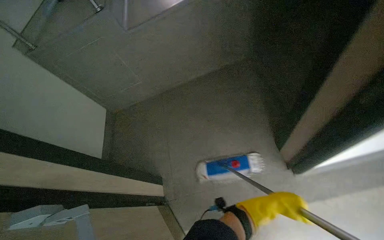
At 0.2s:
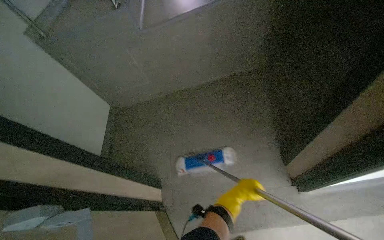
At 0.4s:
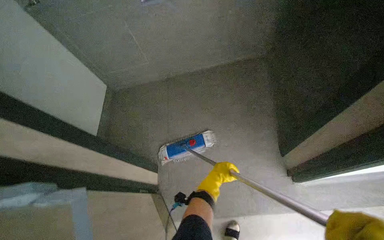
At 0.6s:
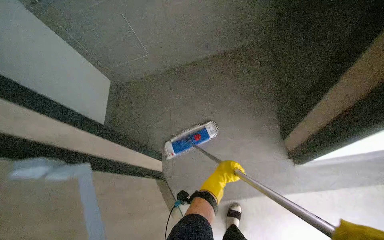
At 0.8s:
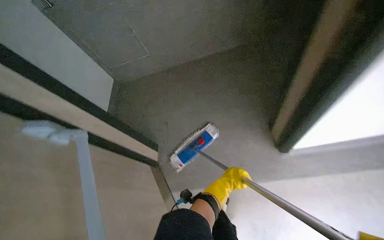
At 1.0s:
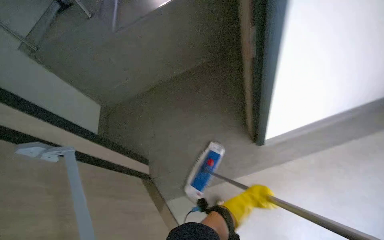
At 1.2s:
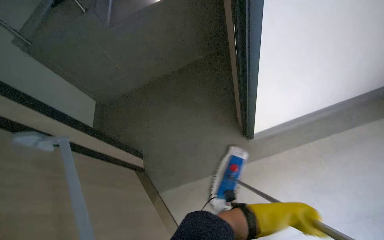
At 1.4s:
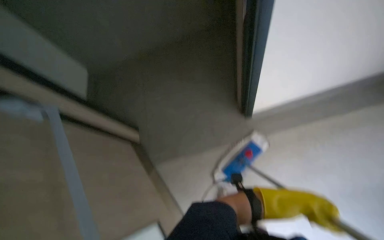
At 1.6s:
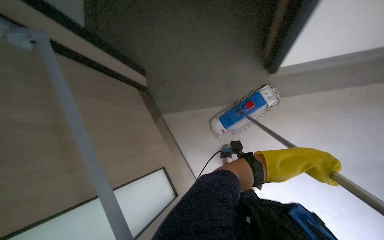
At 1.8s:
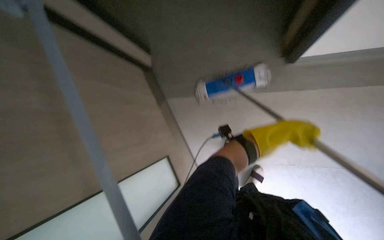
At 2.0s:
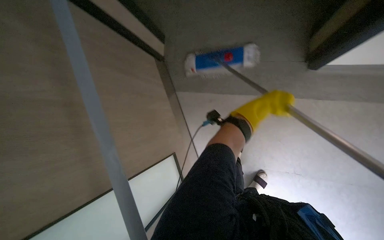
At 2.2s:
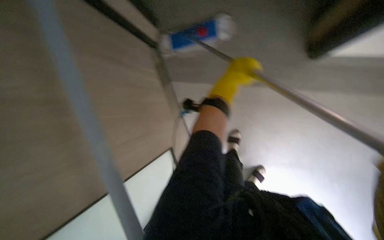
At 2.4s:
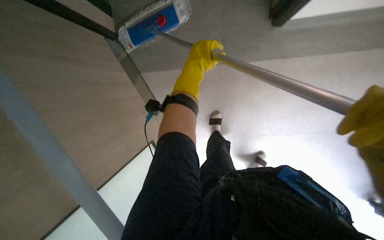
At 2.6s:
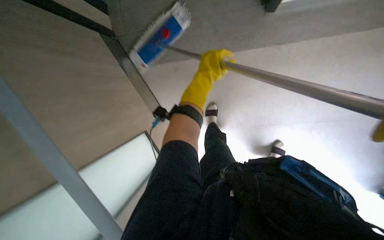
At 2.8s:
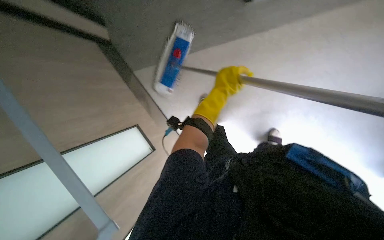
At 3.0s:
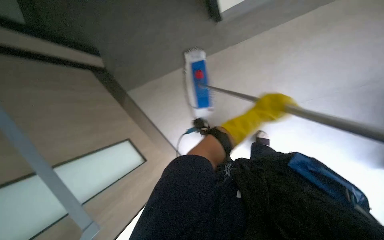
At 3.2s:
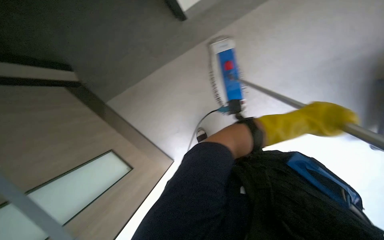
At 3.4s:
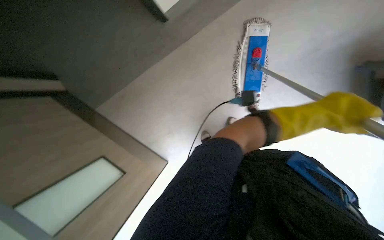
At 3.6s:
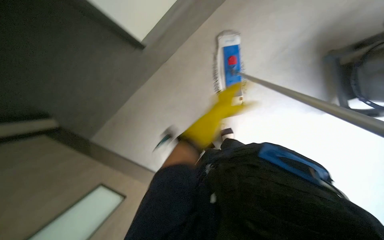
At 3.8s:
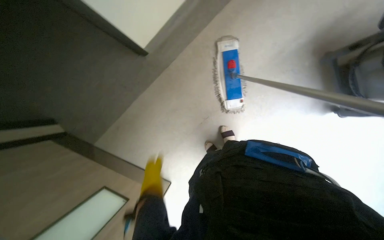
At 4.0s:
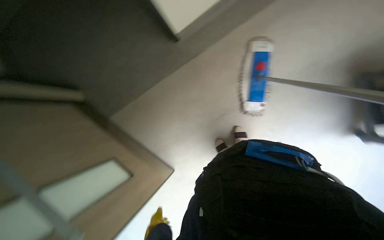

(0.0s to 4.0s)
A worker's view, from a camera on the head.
Job: mopping floor.
The whole recording: Mopping hallway and stairs. The worker mops the floor in the hallway and down the stairs.
1.4s - 2.6s: The view tilts some 30 degrees downward.
2.6s - 4.0s: The view tips upward by approximately 20 degrees.

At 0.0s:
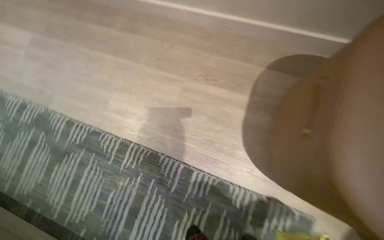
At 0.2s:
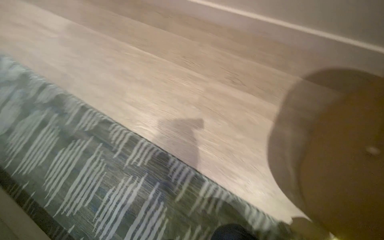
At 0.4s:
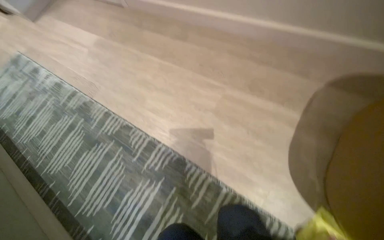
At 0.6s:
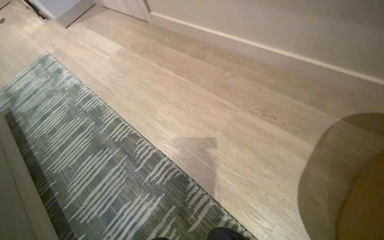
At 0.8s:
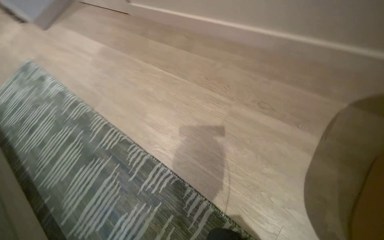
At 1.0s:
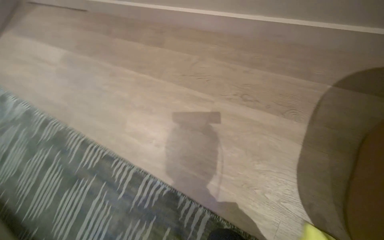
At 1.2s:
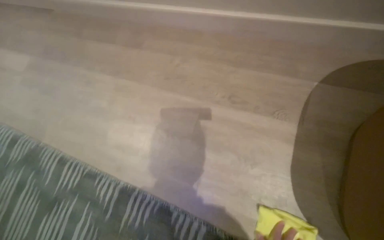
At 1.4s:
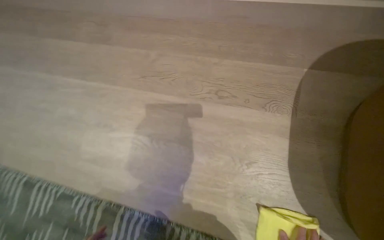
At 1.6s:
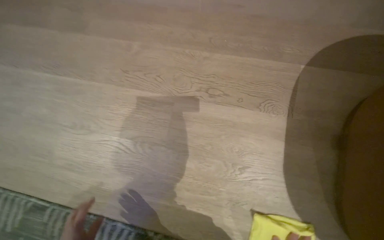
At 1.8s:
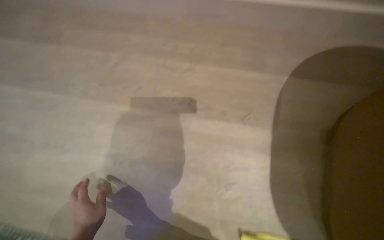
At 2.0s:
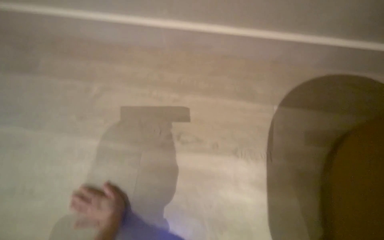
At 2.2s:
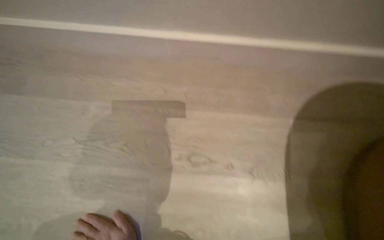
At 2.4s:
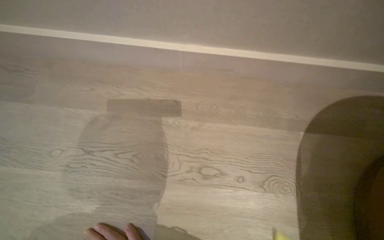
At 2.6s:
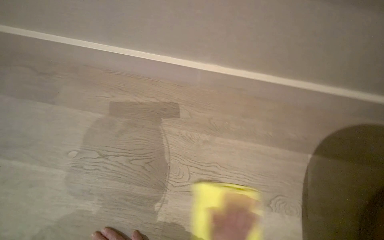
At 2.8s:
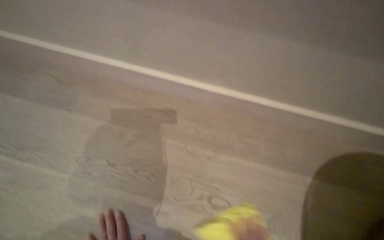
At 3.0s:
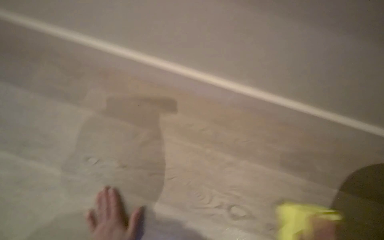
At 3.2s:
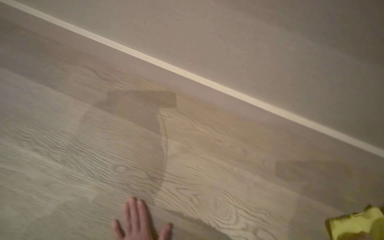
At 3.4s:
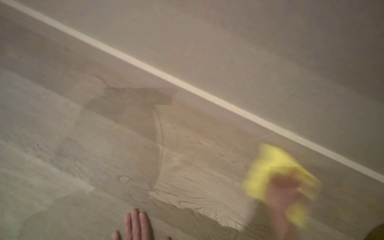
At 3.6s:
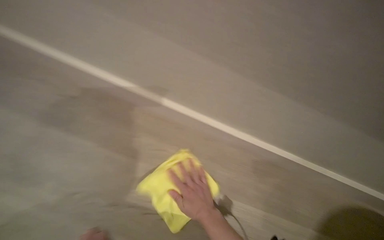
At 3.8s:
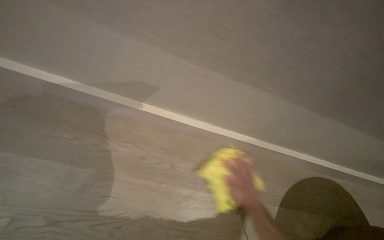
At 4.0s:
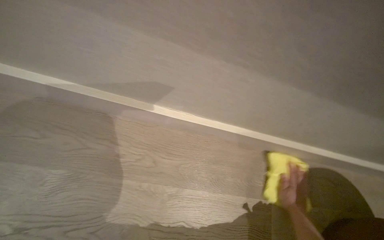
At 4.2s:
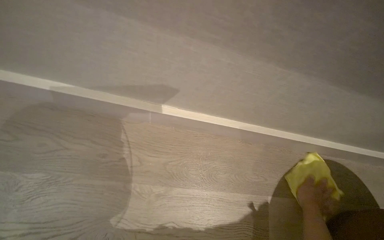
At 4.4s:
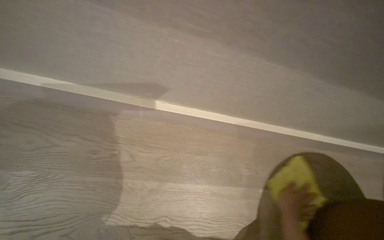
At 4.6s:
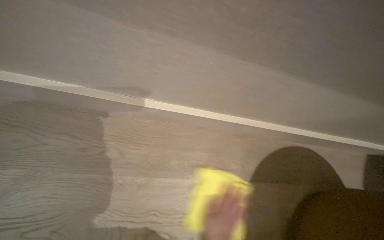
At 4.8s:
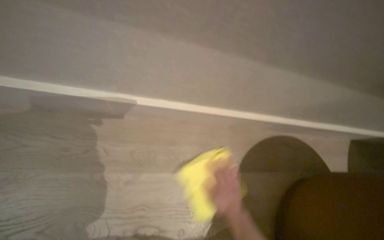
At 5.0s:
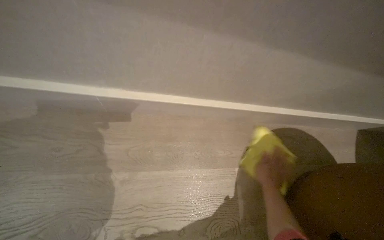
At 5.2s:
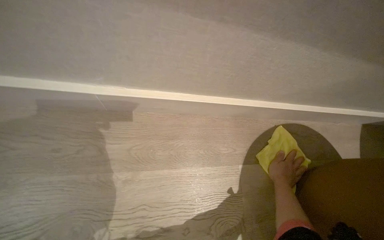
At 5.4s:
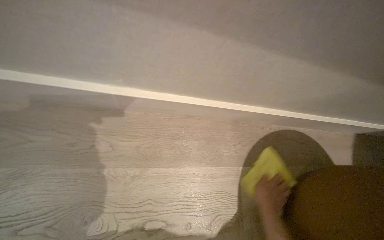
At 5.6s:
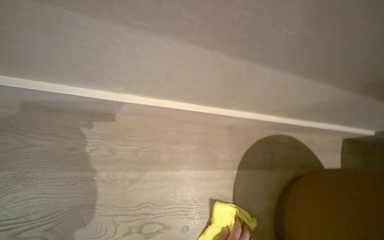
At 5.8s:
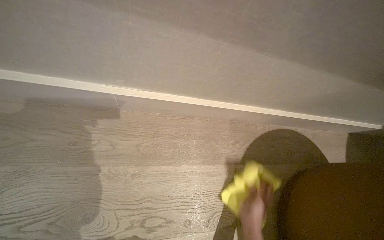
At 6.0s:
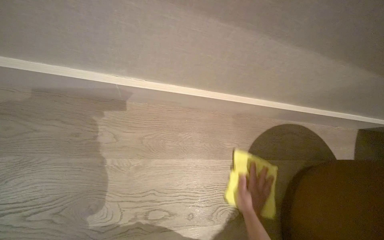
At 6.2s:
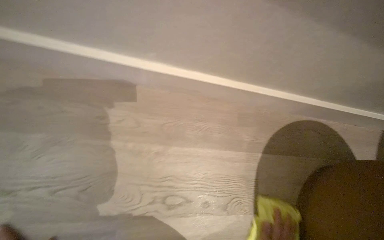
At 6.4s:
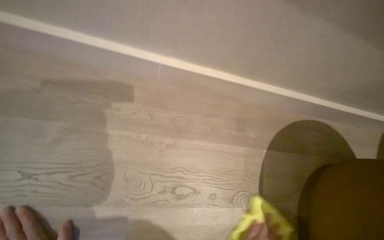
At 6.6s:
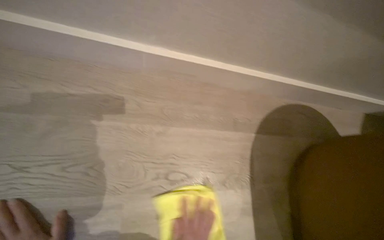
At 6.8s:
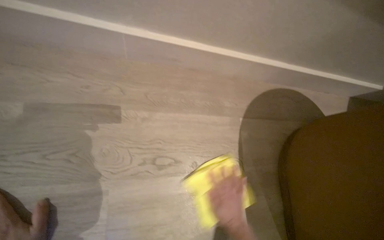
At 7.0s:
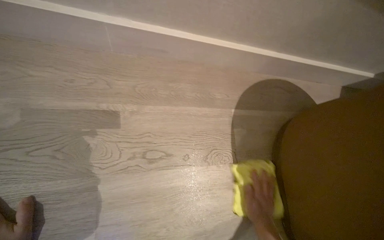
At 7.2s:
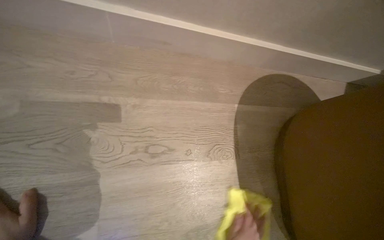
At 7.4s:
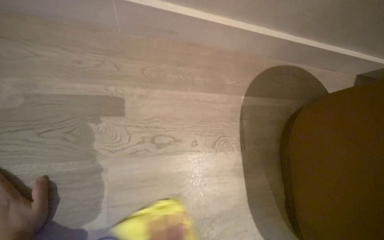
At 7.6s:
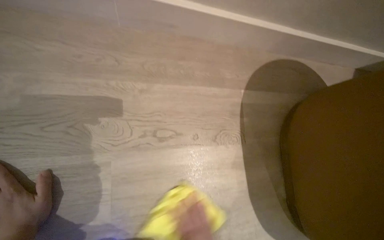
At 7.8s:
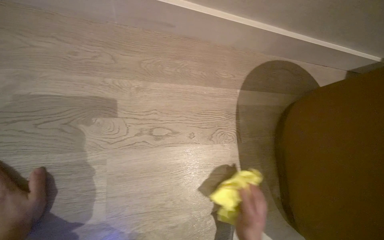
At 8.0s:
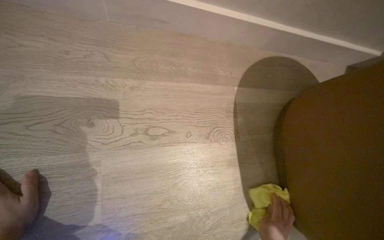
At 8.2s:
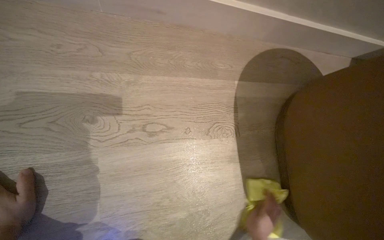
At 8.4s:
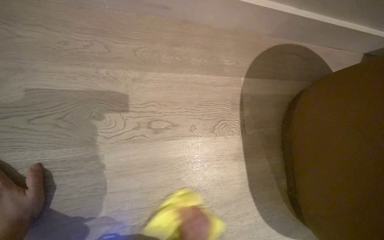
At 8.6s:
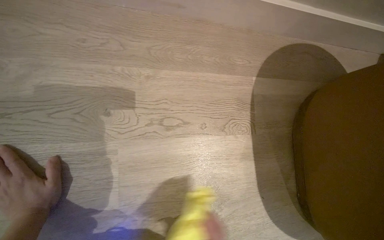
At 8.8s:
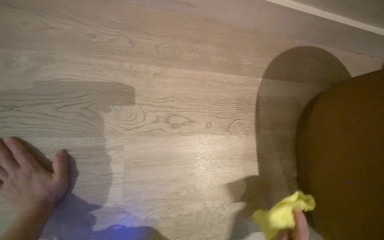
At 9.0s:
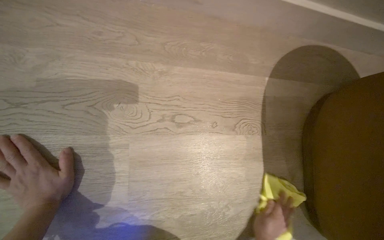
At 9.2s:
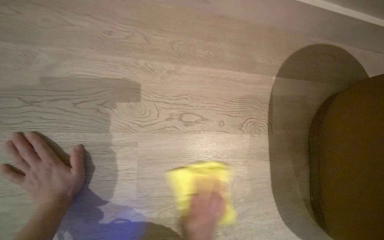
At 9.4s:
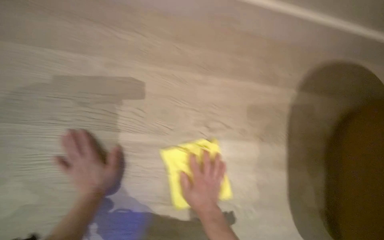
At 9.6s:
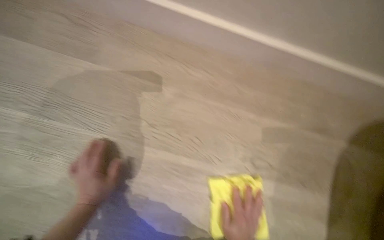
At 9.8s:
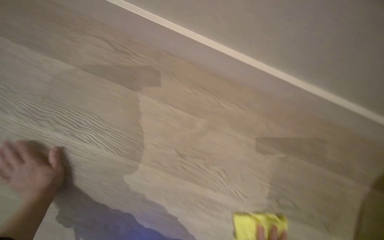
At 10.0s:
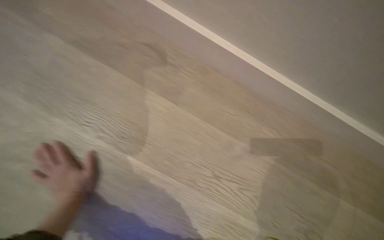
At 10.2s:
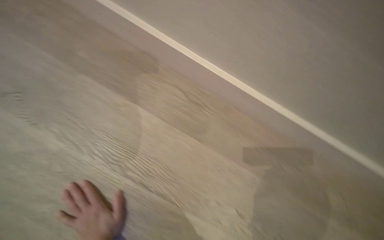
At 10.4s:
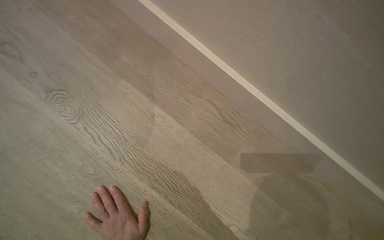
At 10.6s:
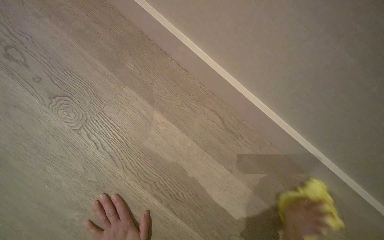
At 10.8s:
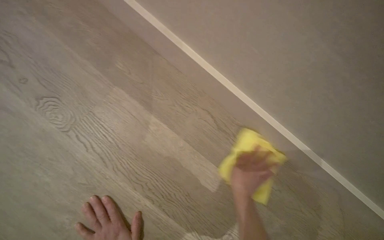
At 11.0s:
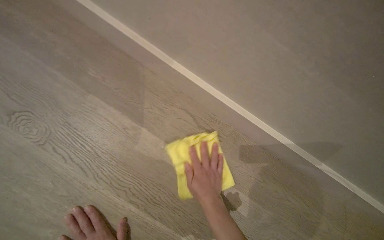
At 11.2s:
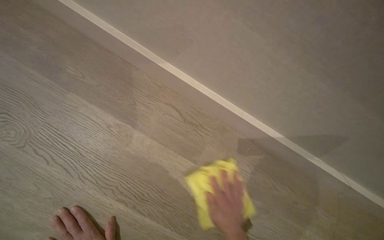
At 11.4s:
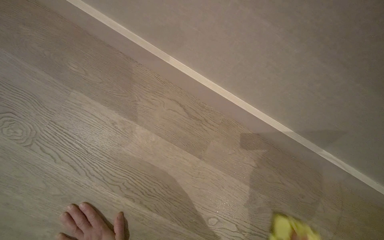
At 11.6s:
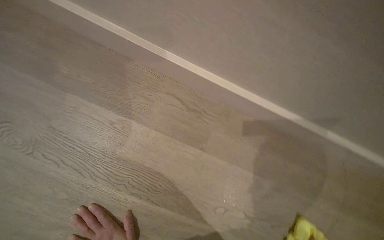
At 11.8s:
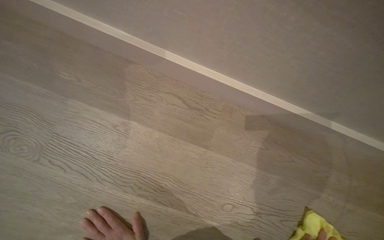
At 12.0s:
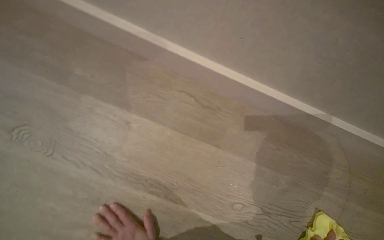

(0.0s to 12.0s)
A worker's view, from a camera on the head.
Job: mopping floor.
The whole recording: Wiping room floor. The worker kneels and wipes the room floor with a yellow cloth.
9.0s - 10.4s: The camera travels to the left, approximately 50 cm. The wearer looks some 15 degrees further upward. Everything in view rotates about 25 degrees clockwise.

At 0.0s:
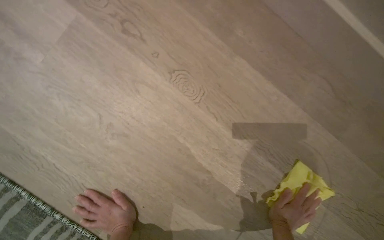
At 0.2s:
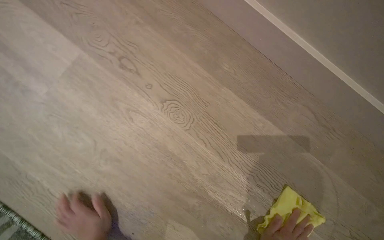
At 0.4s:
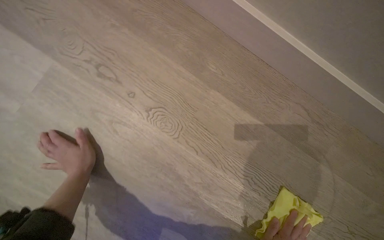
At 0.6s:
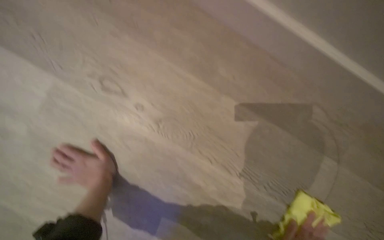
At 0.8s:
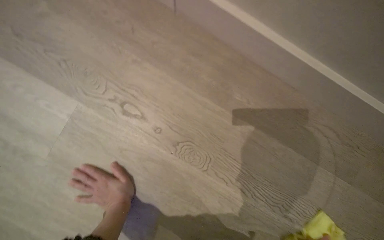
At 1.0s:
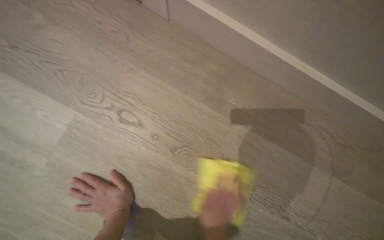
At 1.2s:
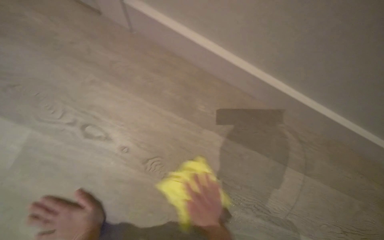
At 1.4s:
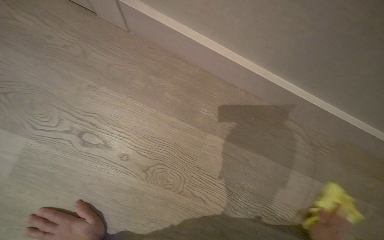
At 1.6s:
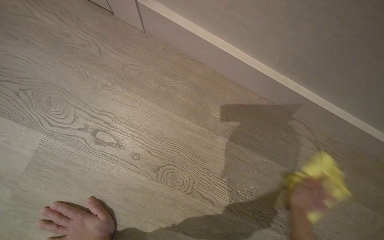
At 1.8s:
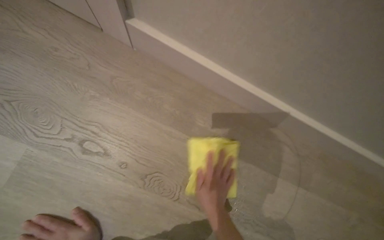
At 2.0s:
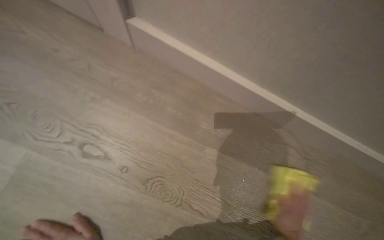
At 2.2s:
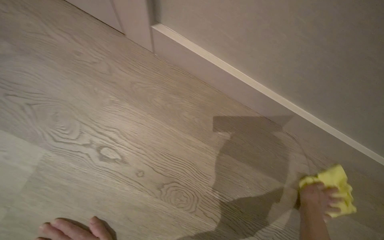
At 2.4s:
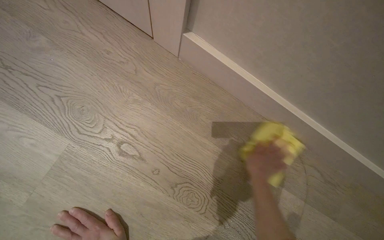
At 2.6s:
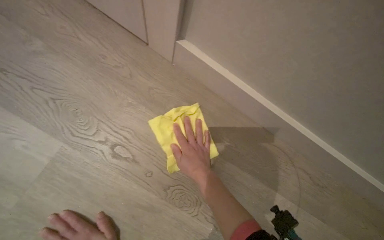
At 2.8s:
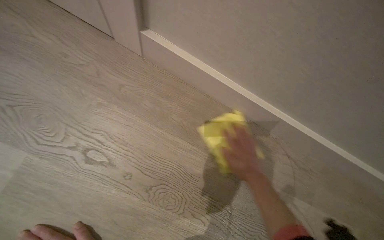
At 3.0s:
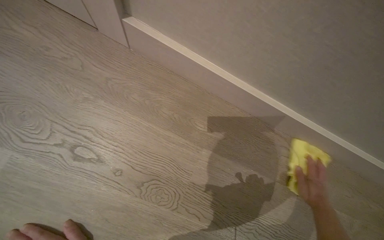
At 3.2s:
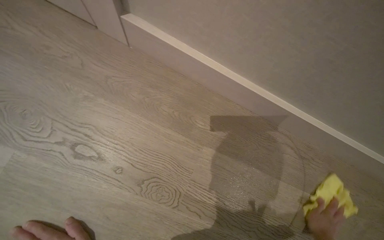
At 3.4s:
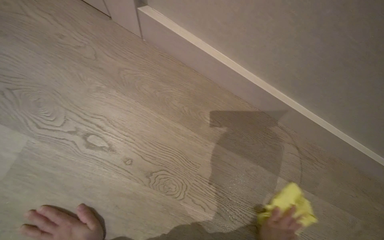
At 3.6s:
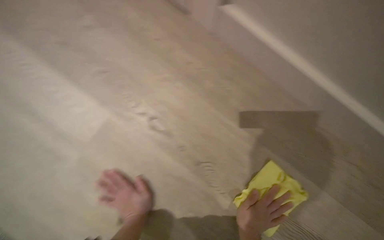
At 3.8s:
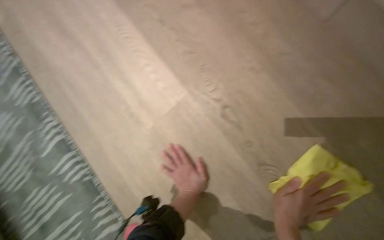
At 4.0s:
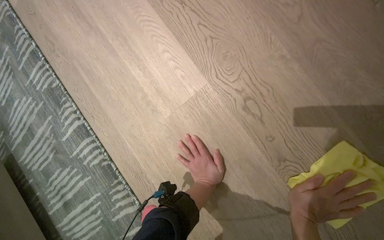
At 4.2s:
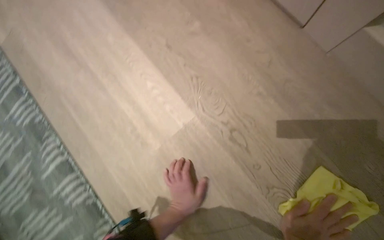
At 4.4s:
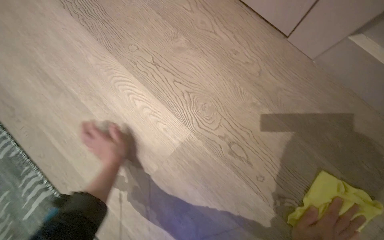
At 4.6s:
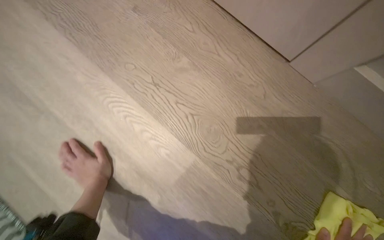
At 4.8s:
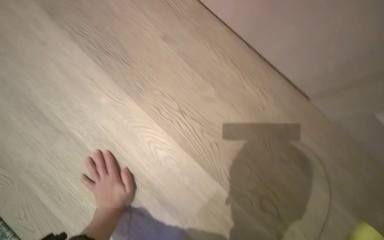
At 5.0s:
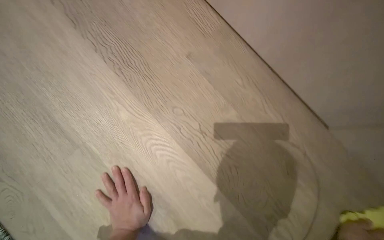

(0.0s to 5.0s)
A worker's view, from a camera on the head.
Job: mopping floor.
The whole recording: Wiping room floor. The worker kneels and wipes the room floor with a yellow cloth.
3.4s - 5.0s: The camera travels some 50 cm.
